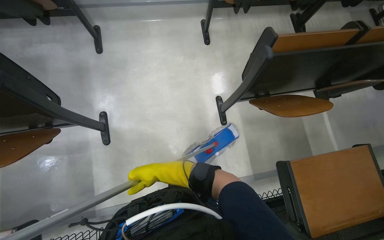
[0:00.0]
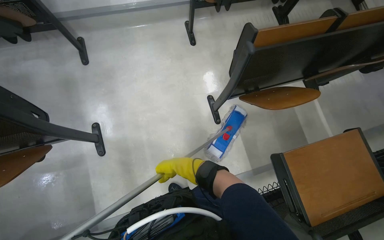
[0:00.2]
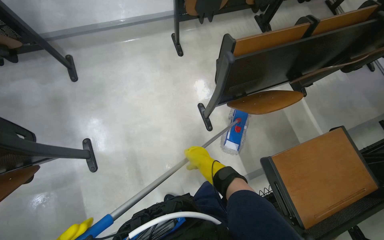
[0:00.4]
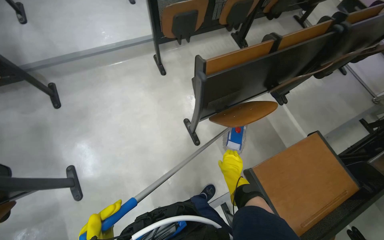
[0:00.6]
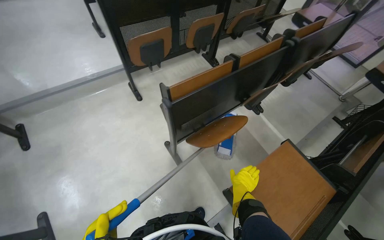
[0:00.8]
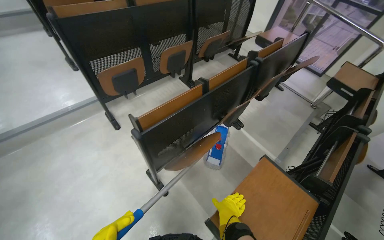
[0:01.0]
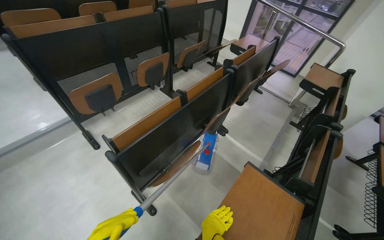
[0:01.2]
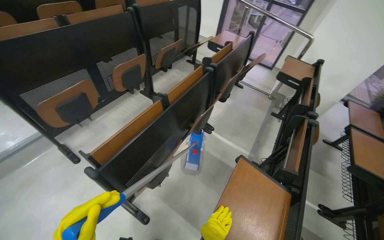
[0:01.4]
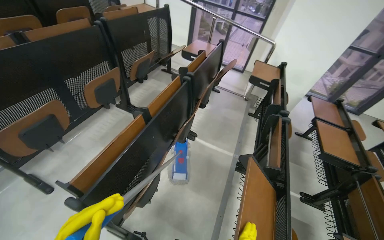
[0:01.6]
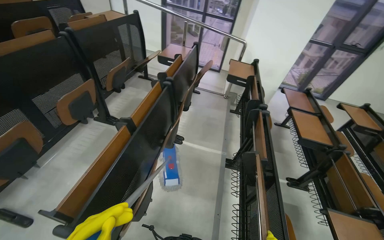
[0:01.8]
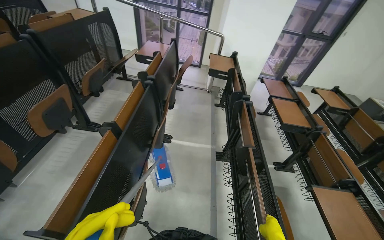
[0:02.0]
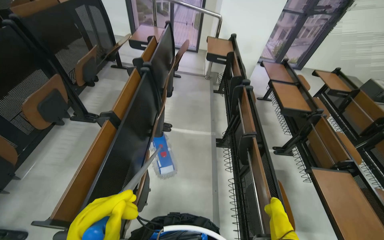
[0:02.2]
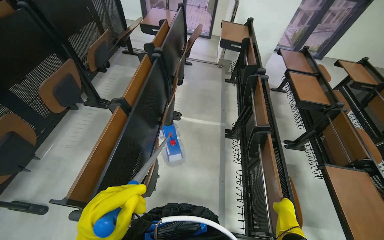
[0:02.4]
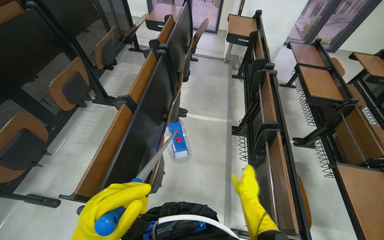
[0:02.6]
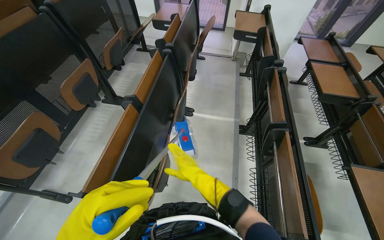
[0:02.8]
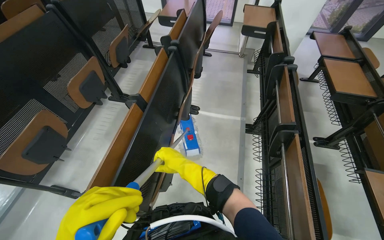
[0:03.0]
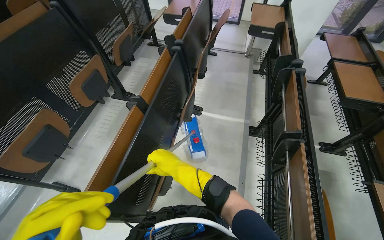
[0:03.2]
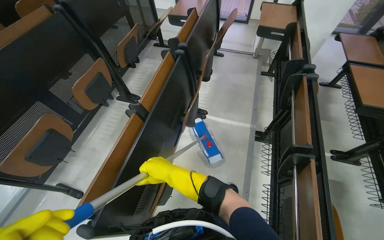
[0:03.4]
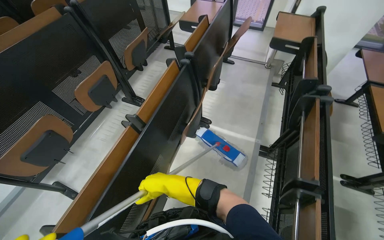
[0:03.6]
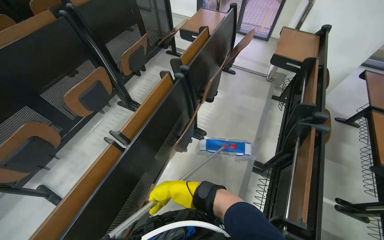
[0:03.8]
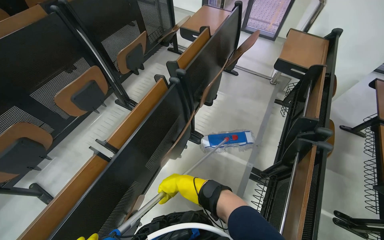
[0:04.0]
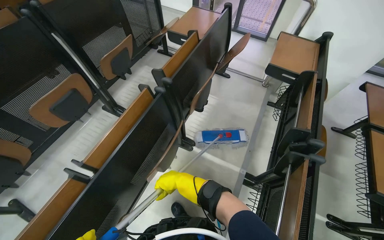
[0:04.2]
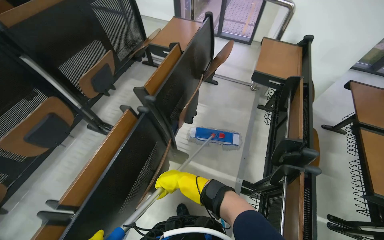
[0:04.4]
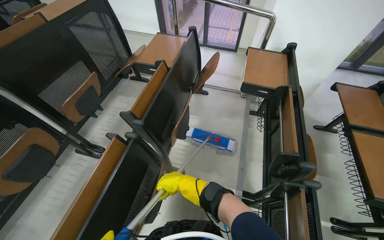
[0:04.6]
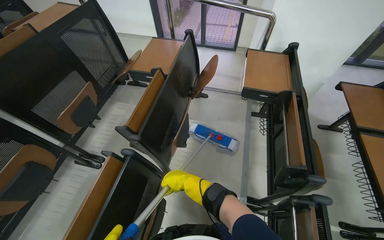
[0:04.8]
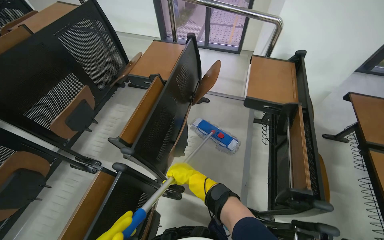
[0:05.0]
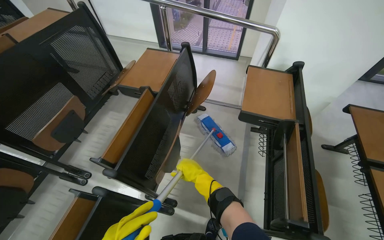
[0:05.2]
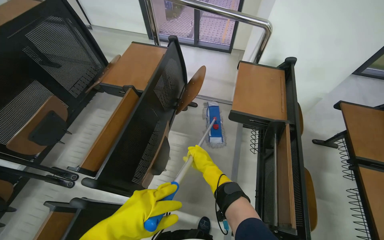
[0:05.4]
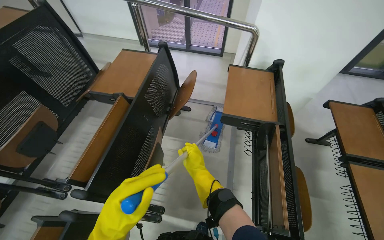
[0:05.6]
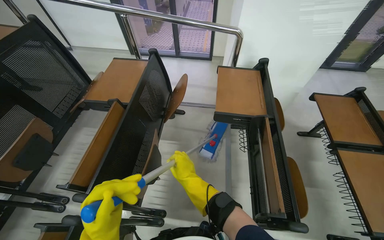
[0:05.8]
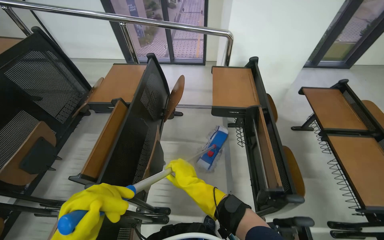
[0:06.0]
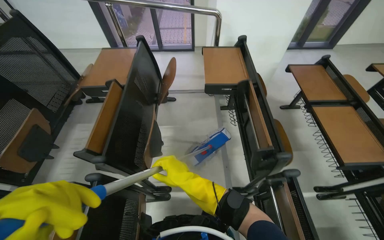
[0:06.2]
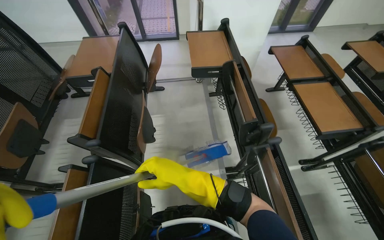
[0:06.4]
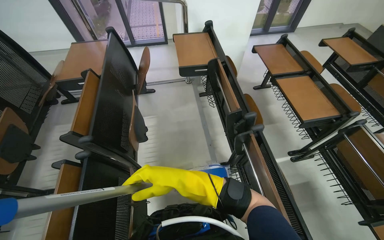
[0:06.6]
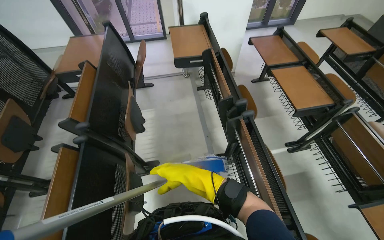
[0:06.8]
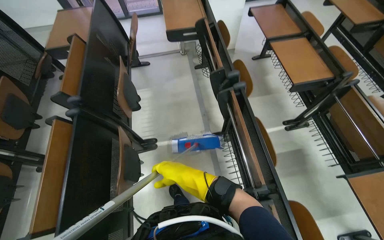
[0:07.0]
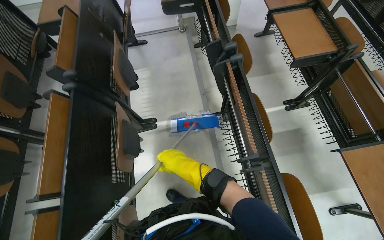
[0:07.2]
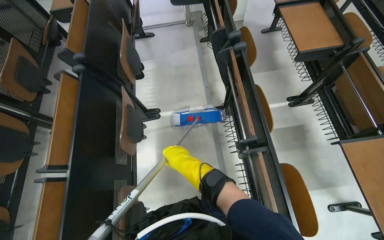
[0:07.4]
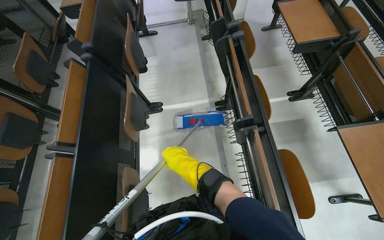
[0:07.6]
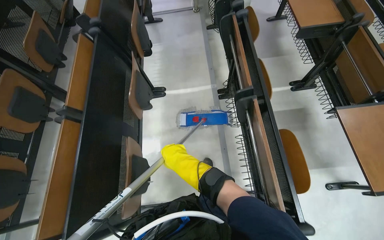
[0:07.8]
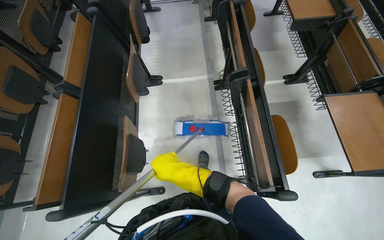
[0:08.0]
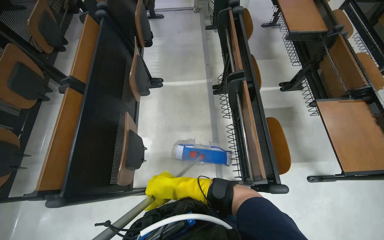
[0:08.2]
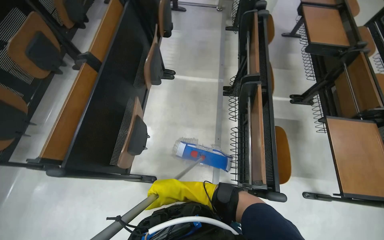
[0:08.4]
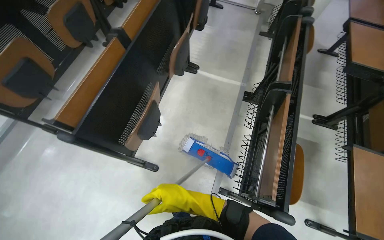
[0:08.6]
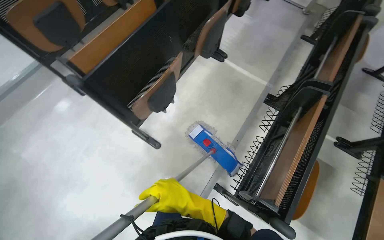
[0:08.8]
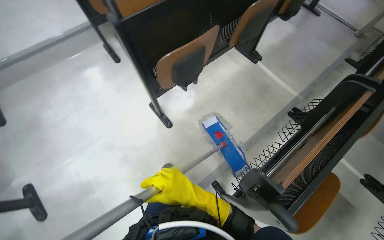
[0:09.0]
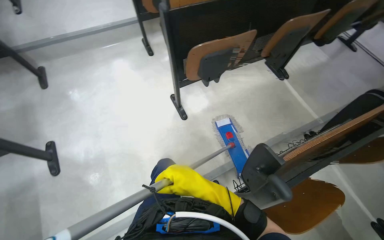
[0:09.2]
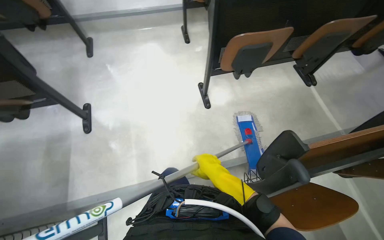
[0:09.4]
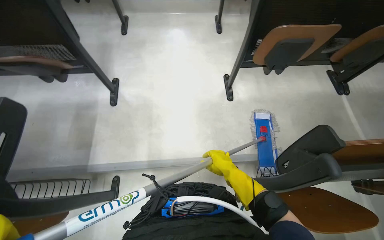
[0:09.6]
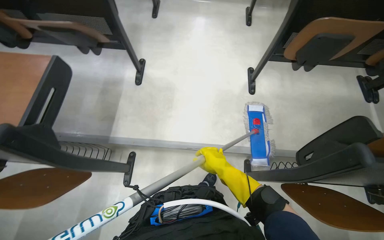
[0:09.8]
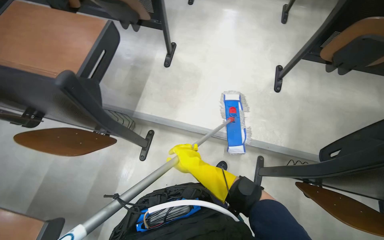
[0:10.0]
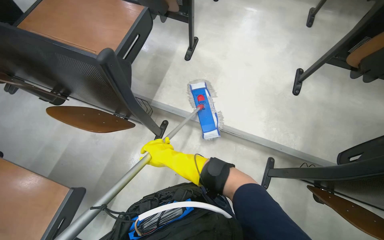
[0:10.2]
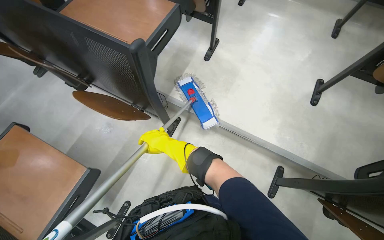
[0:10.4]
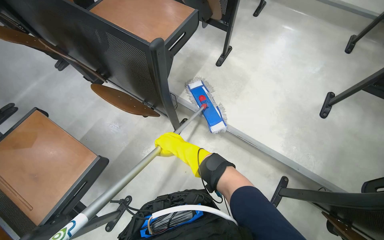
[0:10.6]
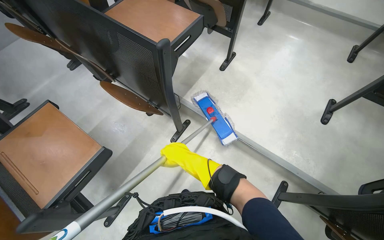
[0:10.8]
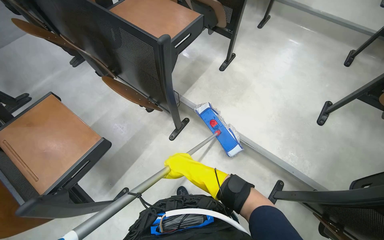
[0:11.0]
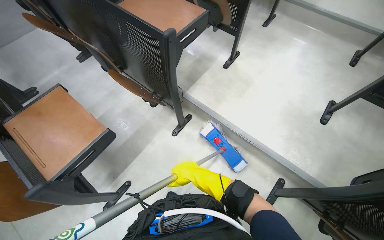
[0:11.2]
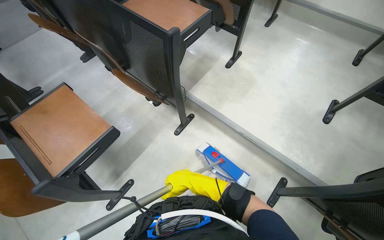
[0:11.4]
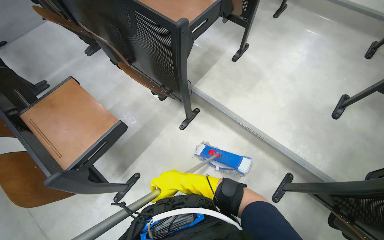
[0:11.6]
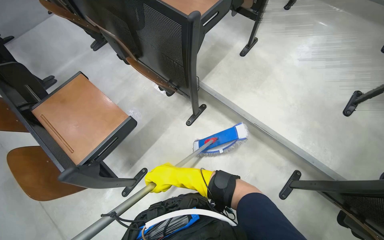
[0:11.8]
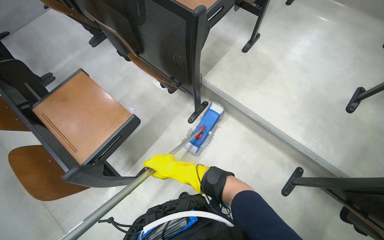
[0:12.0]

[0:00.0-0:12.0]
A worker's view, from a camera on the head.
Job: mopping floor.
The whole recording: Mopping lecture hall floor. The worker washes the mop, then mops the floor of the lecture hall, moving between rows of desks.
0:00.0 to 0:01.6: The head travels roughly 40 cm. The head rotates roughly 60 degrees to the right. The view tips upward by approximately 25 degrees.
0:01.6 to 0:03.0: The camera pitches downward, by approximately 10 degrees.
0:03.0 to 0:04.4: The wearer moves some 70 cm.
0:06.0 to 0:07.6: The head travels about 70 cm. The wearer looks about 15 degrees further downward.
0:07.6 to 0:09.0: The head travels about 50 cm. The head turns to the left by about 60 degrees.
0:09.0 to 0:10.4: The camera travels roughly 70 cm. The head rotates some 70 degrees to the left.
0:10.4 to 0:12.0: The right hand moves down the picture, roughly 25 cm.

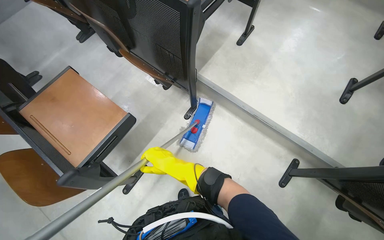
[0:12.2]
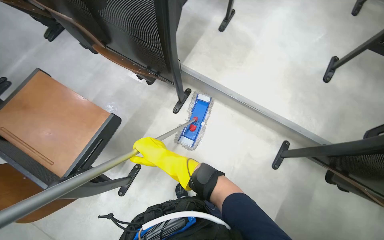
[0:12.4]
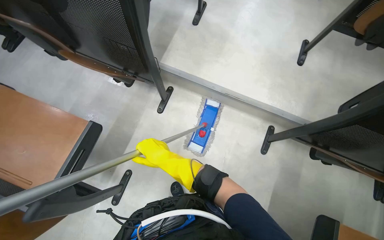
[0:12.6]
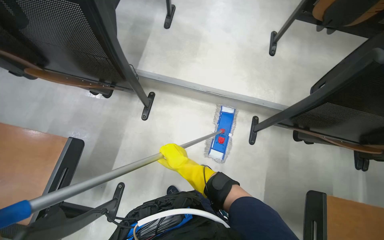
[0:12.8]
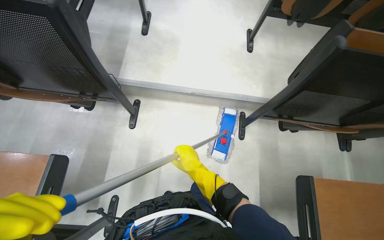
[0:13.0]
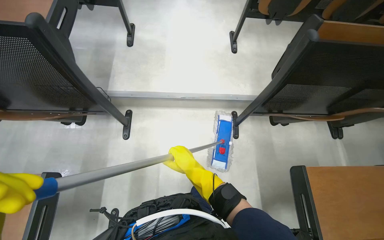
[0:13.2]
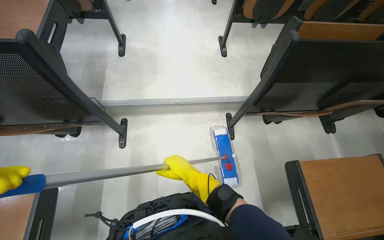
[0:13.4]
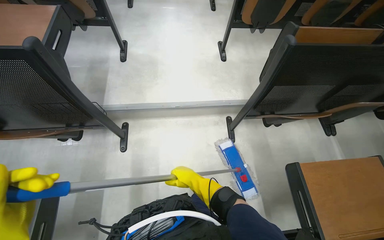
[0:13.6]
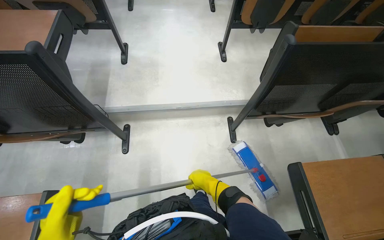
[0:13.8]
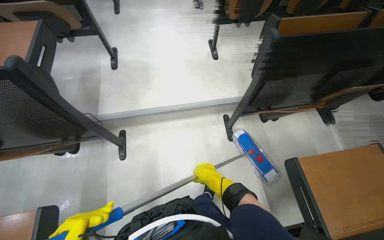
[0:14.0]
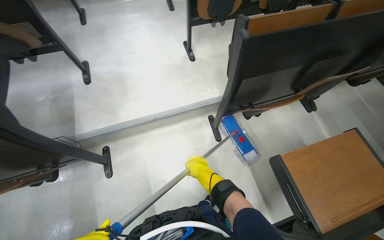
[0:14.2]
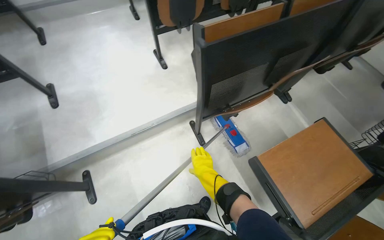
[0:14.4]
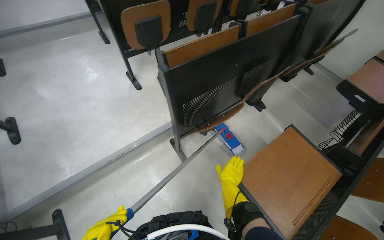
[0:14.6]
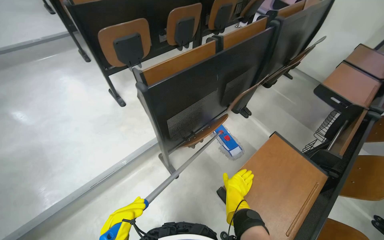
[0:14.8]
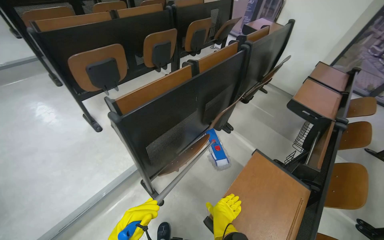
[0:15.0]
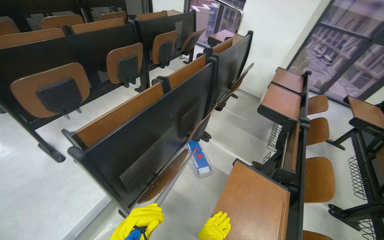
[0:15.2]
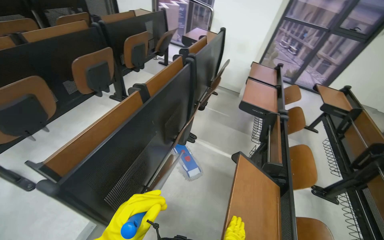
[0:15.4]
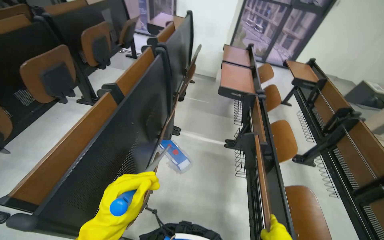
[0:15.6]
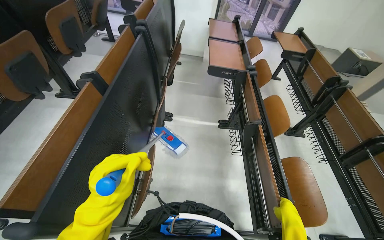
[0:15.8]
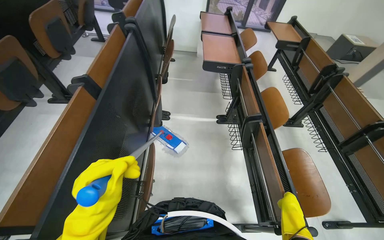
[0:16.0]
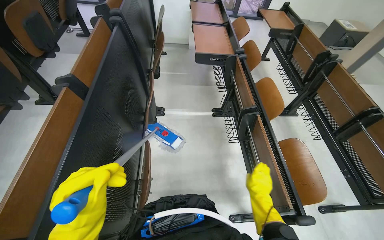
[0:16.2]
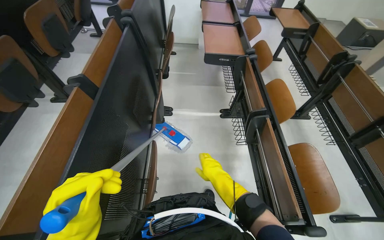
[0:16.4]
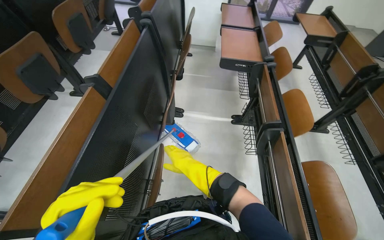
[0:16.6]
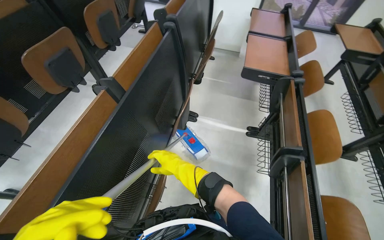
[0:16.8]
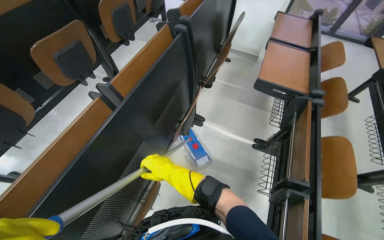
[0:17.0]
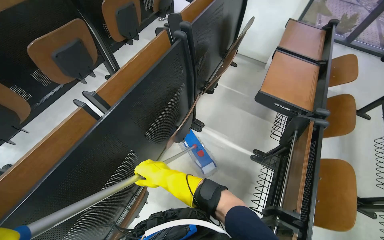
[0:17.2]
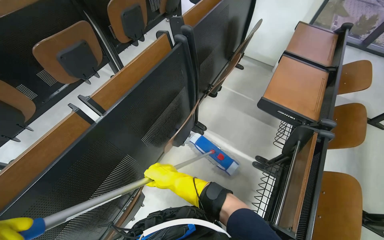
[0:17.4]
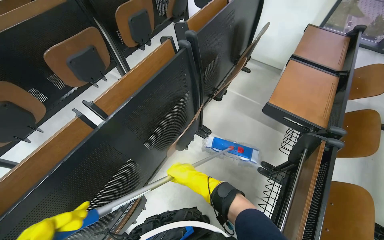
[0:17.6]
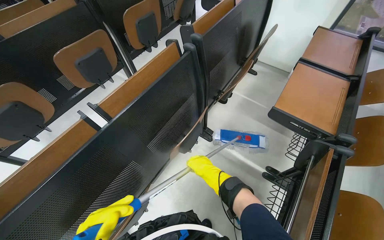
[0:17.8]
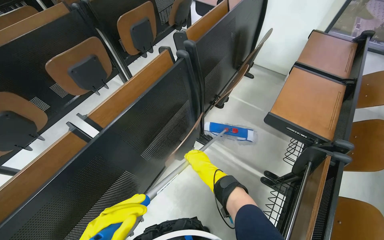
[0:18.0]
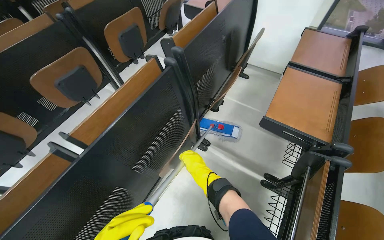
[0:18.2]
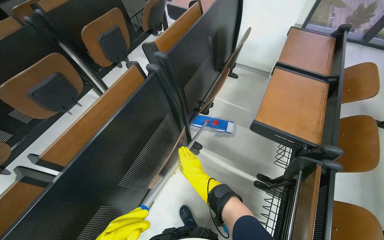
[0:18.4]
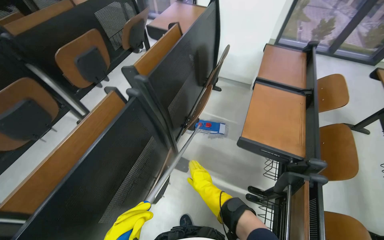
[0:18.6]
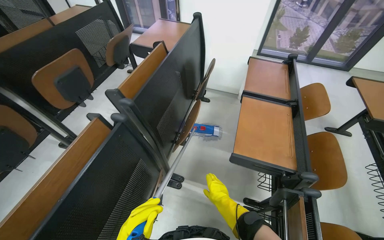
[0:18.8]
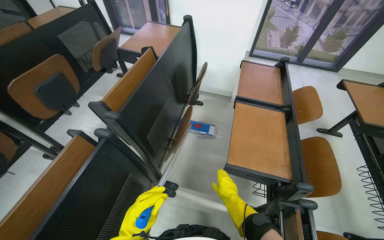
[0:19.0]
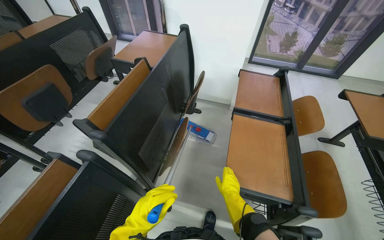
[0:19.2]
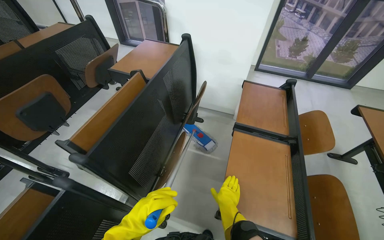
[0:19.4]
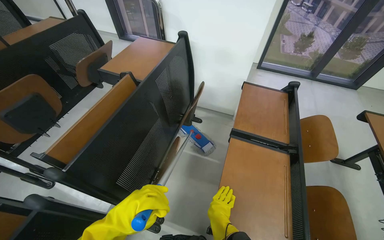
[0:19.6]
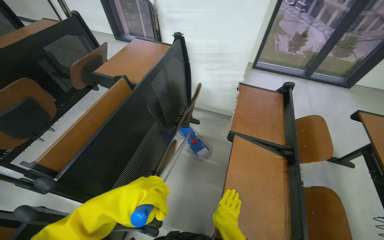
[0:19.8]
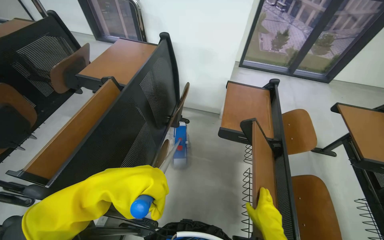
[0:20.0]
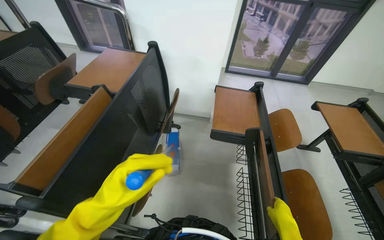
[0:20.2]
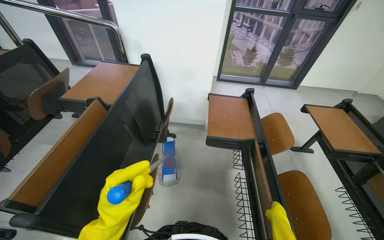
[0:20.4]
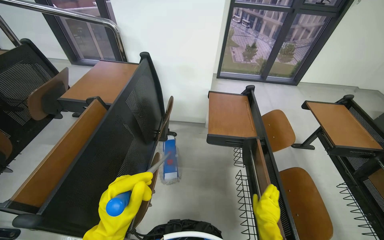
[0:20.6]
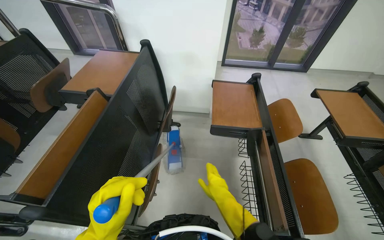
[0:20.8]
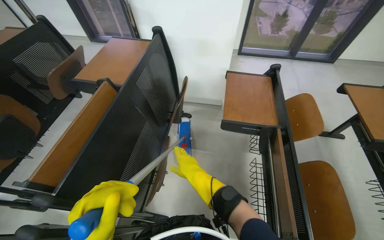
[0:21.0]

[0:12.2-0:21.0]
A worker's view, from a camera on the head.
Job: mopping floor.
The whole recording: Mopping lecture hall floor. The worker washes the mop, then mops the floor of the lecture hall, moving between rows of desks.
0:12.2 to 0:13.6: The head rotates roughly 45 degrees to the right.
0:13.6 to 0:15.2: The head travels approximately 50 cm. The head rotates about 55 degrees to the right. The view tips upward by some 15 degrees.
0:15.2 to 0:16.6: The wearer's head swings approximately 25 degrees to the right. The camera pitches downward, by about 15 degrees.
0:16.6 to 0:18.0: The camera is carried some 50 cm. The wearer's head swings some 30 degrees to the left.
0:18.0 to 0:19.6: The camera is carried roughly 60 cm. The wearer looks about 15 degrees further to the right.
0:19.6 to 0:21.0: The right hand heads up the picture, covering approximately 15 cm, and reaches approximately 20 cm to the right, then returns.
